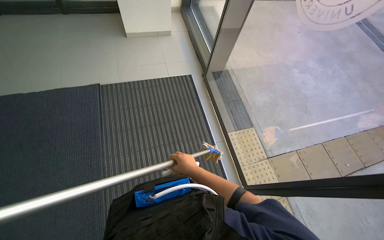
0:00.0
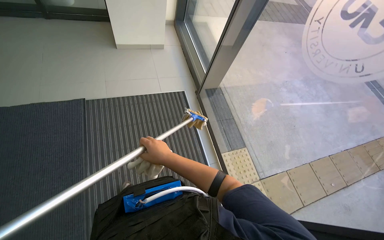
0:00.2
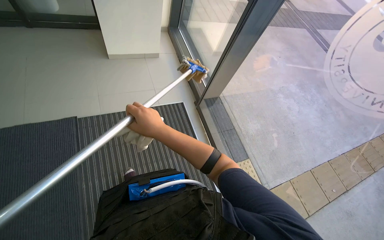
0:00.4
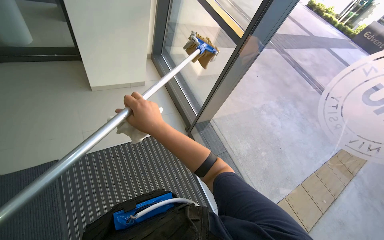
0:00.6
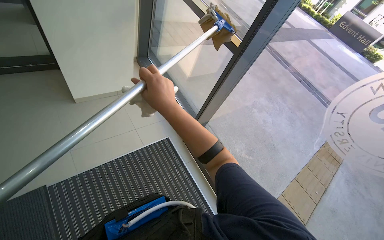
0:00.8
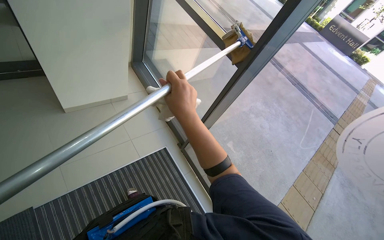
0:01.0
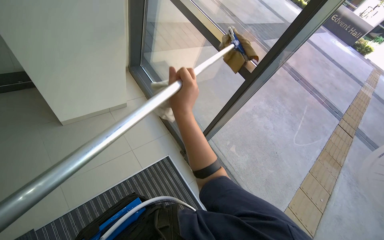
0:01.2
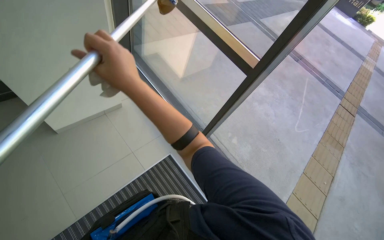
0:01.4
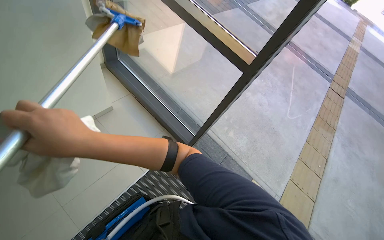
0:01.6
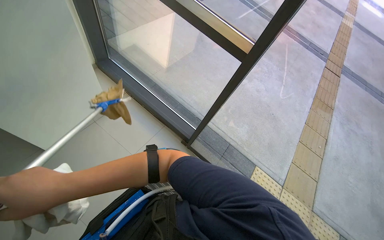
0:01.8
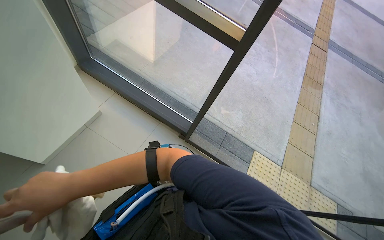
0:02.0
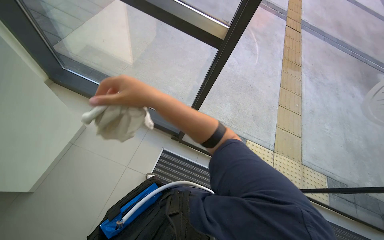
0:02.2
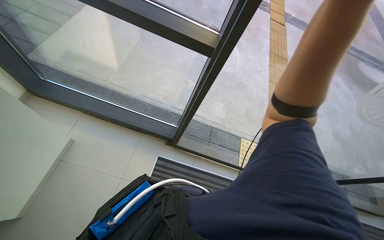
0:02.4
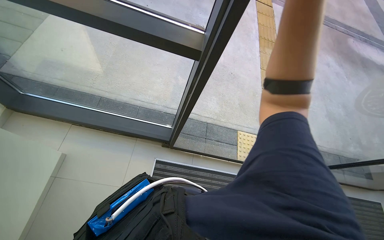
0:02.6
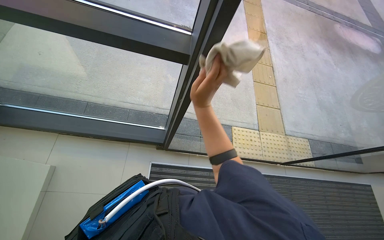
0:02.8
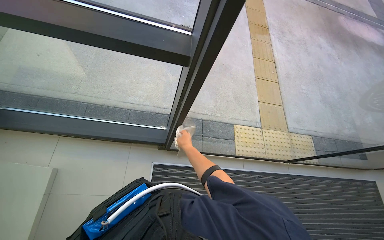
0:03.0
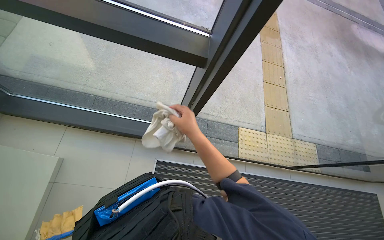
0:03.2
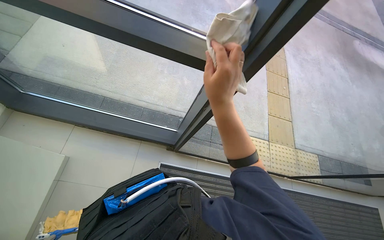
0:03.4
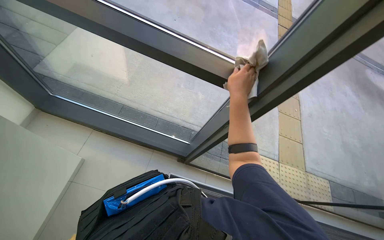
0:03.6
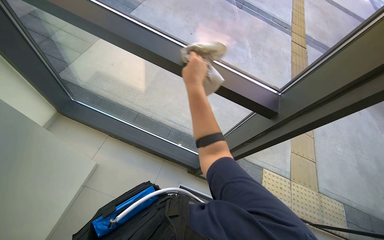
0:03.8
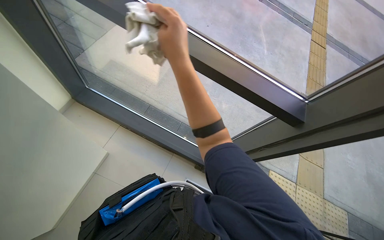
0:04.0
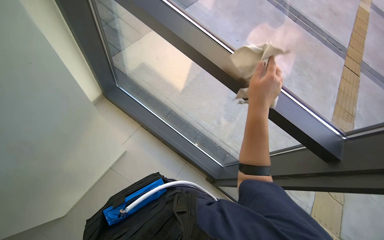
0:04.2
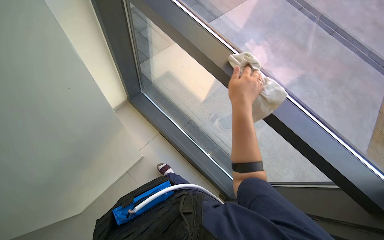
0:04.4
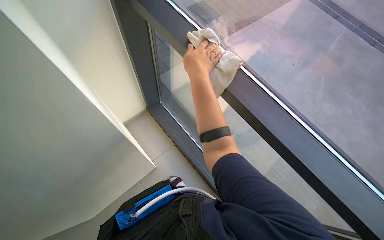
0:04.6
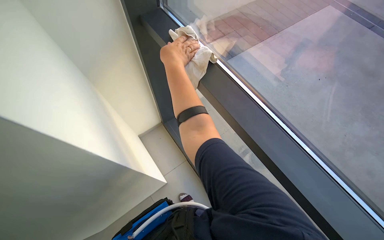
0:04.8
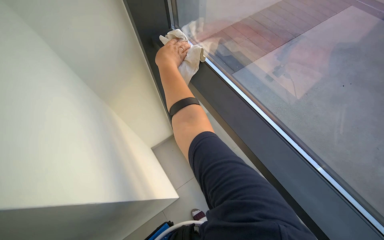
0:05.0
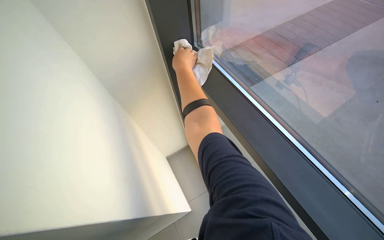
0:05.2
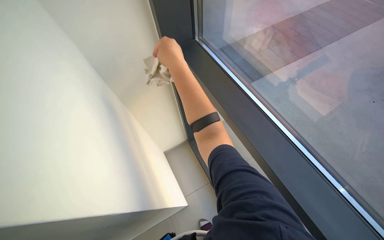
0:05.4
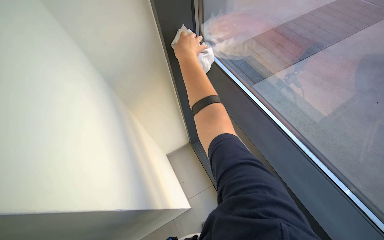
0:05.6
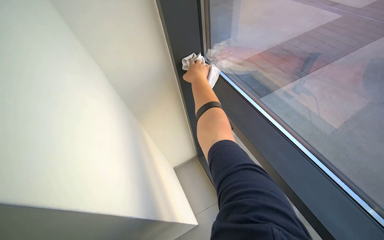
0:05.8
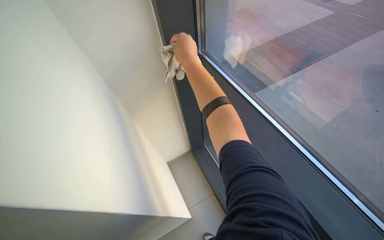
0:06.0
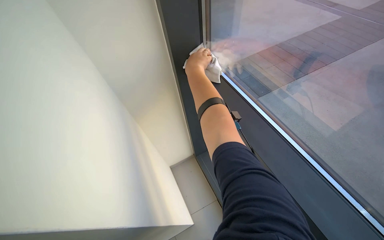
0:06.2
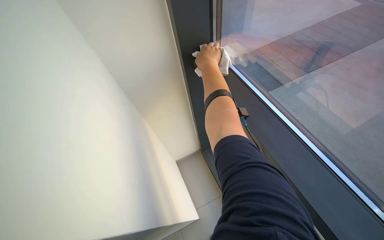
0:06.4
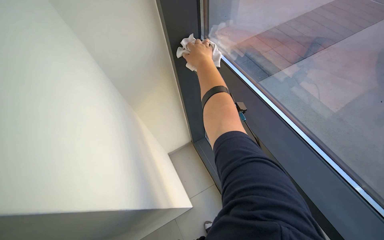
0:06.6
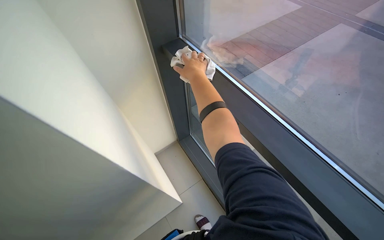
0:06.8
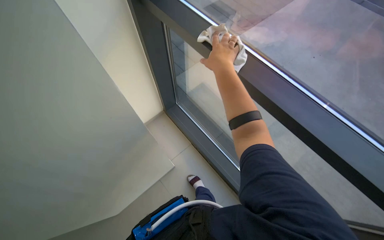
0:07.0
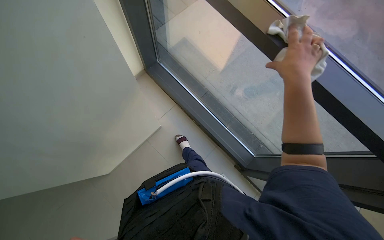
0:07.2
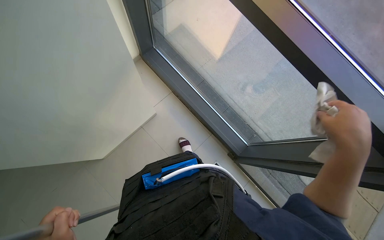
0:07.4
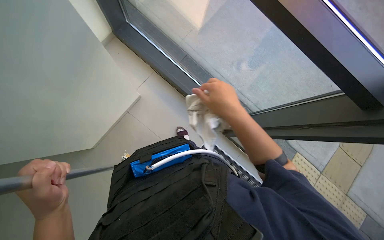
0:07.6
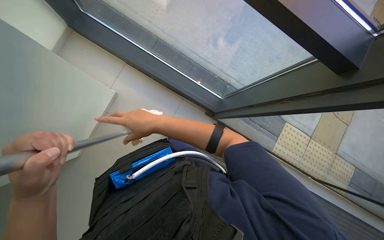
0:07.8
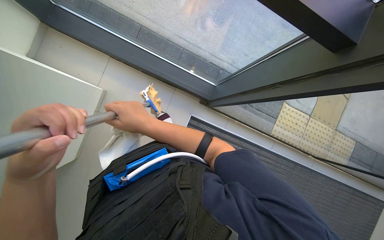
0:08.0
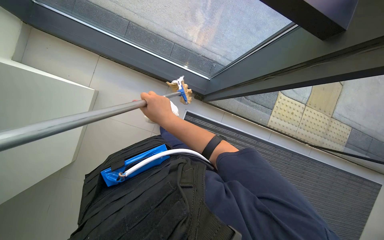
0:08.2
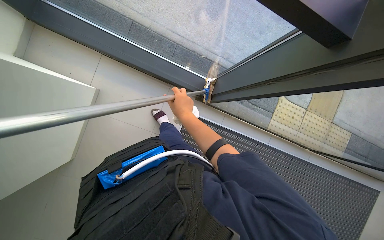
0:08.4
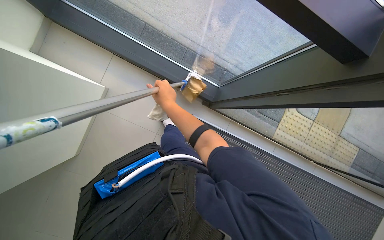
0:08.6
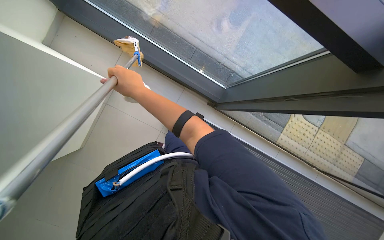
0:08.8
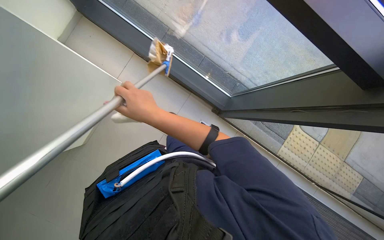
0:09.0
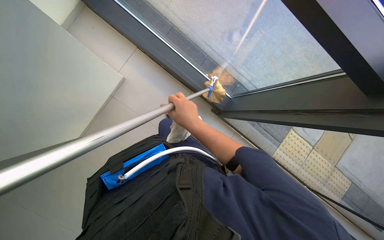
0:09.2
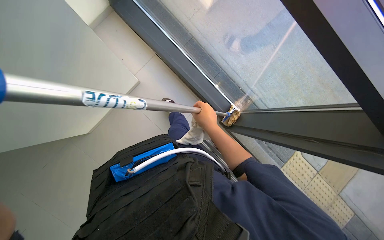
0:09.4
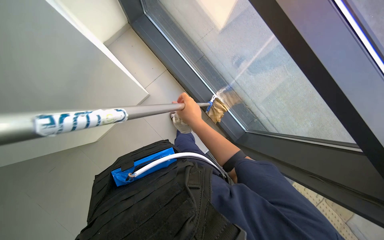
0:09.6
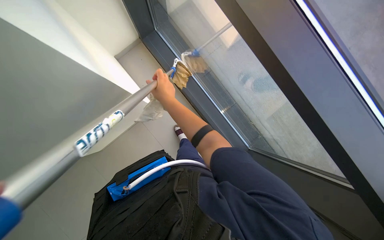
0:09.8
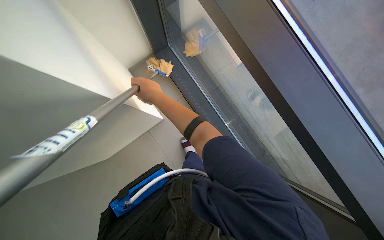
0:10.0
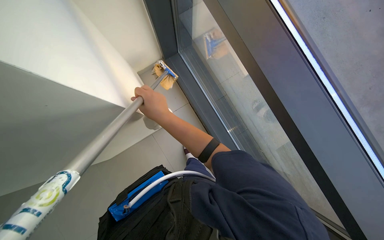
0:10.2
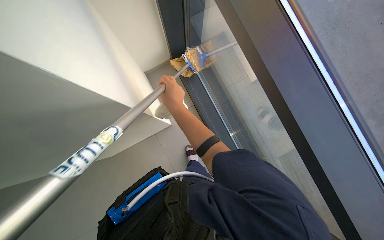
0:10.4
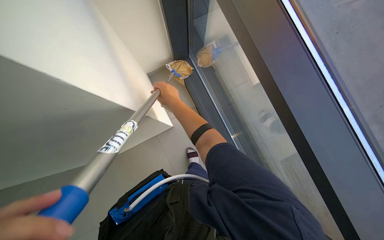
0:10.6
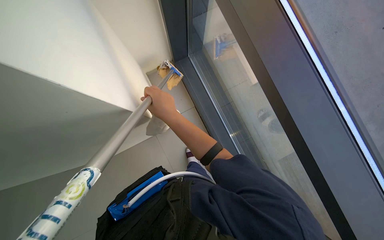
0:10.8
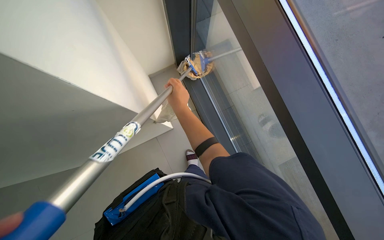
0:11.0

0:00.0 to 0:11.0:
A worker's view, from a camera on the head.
Job: cleaning windows.
The whole recording: Cleaning windows and frames. The worker cleans the windows and frames with a long-handled tool and a cloth.
0:00.0 to 0:01.6: The head travels approximately 40 cm. The head rotates some 30 degrees to the right.
0:01.6 to 0:03.2: The head turns to the right by some 35 degrees. The view tips downward by some 15 degrees.
0:03.2 to 0:04.8: The head rotates some 50 degrees to the left. The view tips upward by some 20 degrees.
0:04.8 to 0:06.2: The camera sweeps to the left, by some 15 degrees. The wearer looks roughly 20 degrees further upward. The right hand moves nearer and farther over about 10 cm, changing direction 2 times.
0:09.4 to 0:11.0: The right hand heads up the picture and to the left, covering some 30 cm.

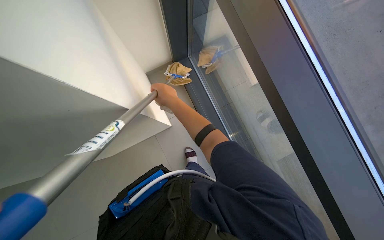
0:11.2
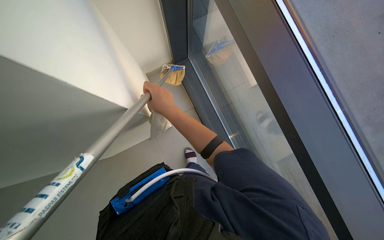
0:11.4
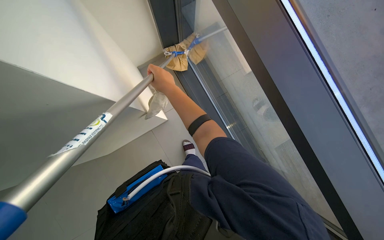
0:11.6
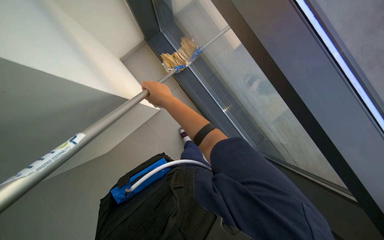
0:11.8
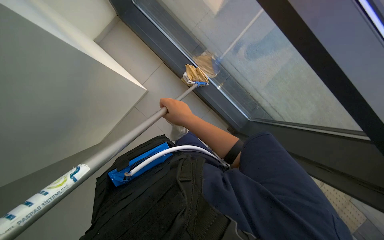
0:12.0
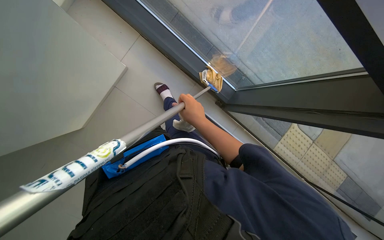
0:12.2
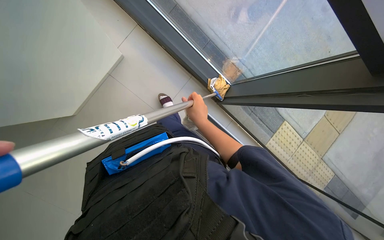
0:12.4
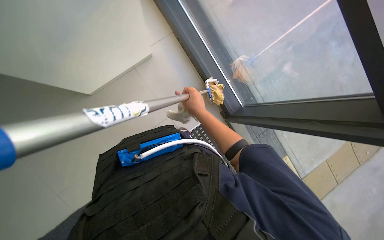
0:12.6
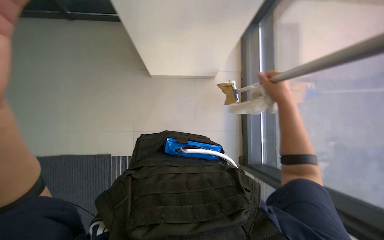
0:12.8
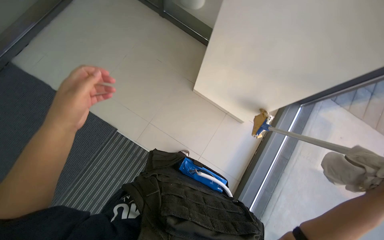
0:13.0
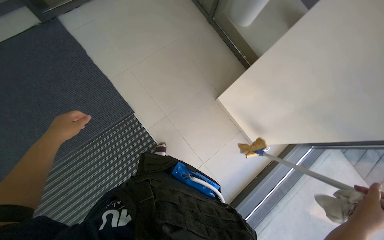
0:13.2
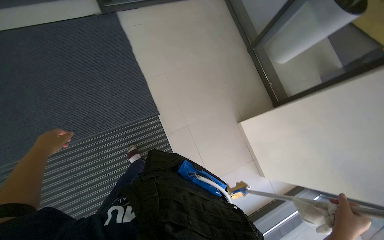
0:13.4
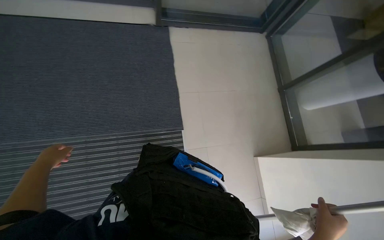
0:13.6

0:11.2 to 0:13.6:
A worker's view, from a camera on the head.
Job: cleaning windows.
The whole recording: Cleaning windows and frames. The worker cleans the windows and frames with a long-handled tool and a cloth.
0:11.2 to 0:12.4: The wearer's head swings some 30 degrees to the right. The wearer looks approximately 20 degrees further downward. The right hand travels down the picture and to the right by about 35 cm.
0:12.4 to 0:13.6: The head turns to the left by some 110 degrees. The camera pitches upward, by approximately 30 degrees.

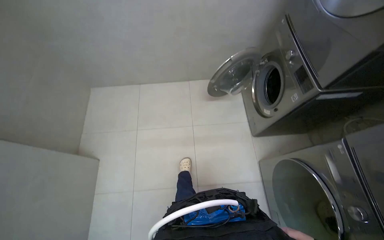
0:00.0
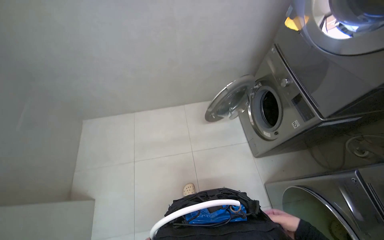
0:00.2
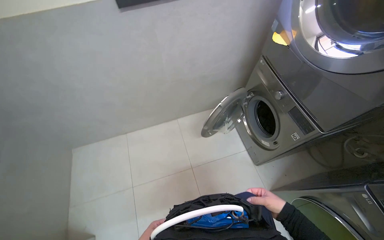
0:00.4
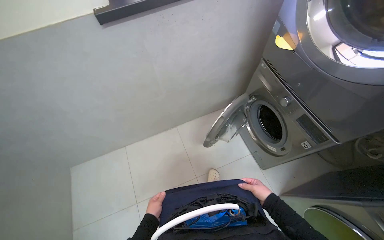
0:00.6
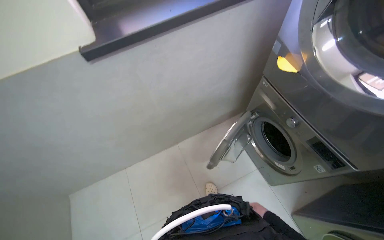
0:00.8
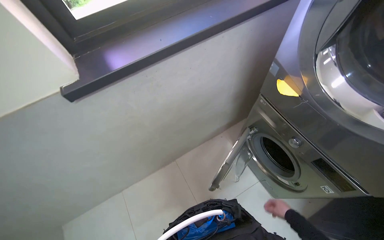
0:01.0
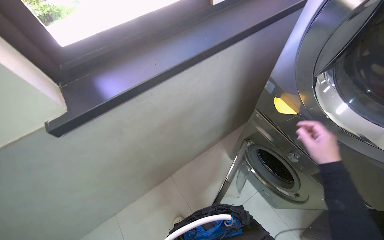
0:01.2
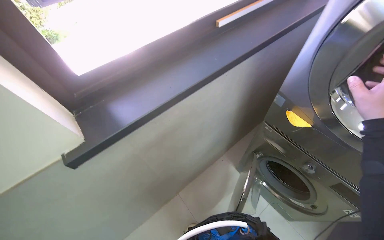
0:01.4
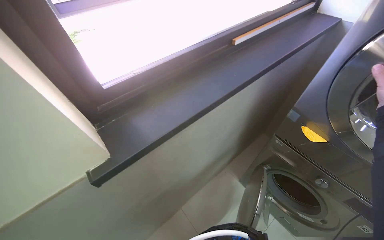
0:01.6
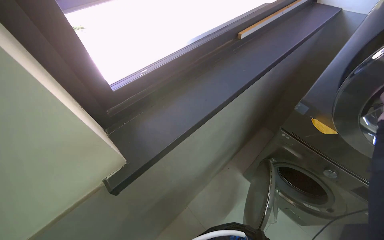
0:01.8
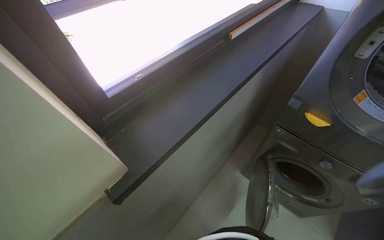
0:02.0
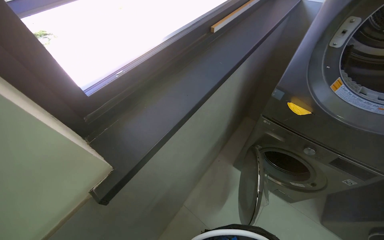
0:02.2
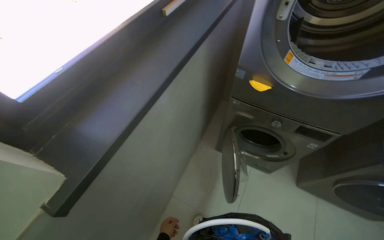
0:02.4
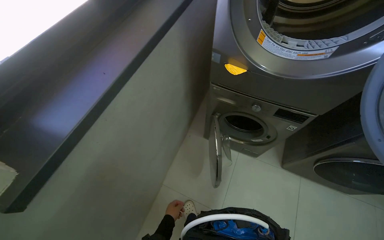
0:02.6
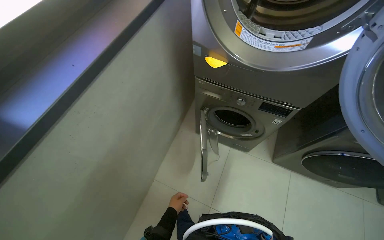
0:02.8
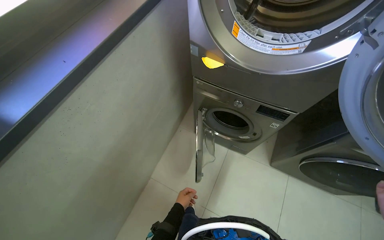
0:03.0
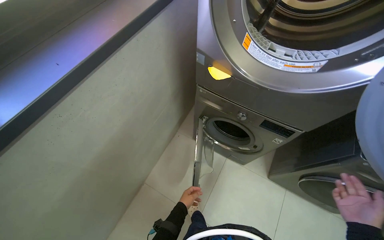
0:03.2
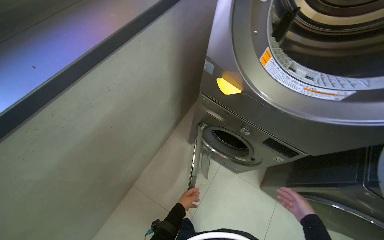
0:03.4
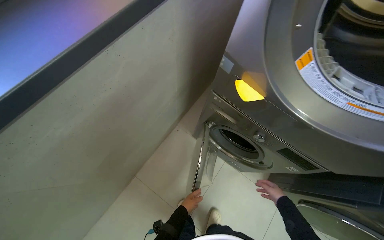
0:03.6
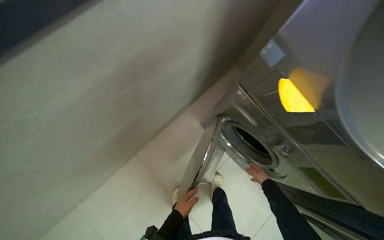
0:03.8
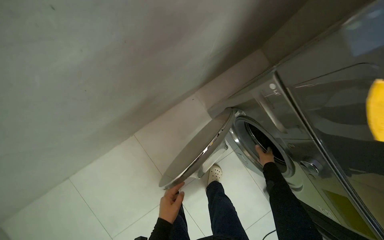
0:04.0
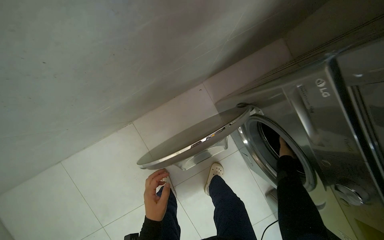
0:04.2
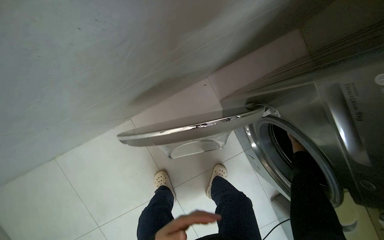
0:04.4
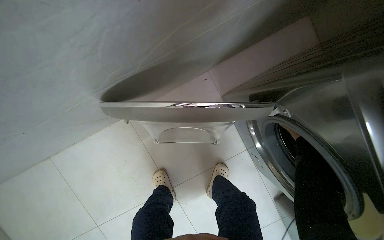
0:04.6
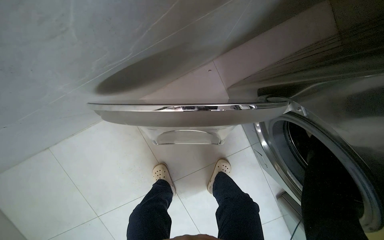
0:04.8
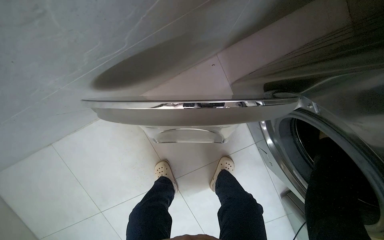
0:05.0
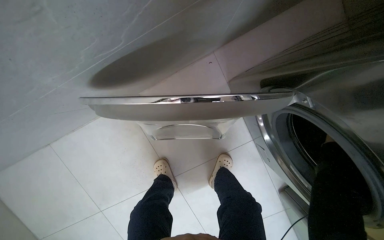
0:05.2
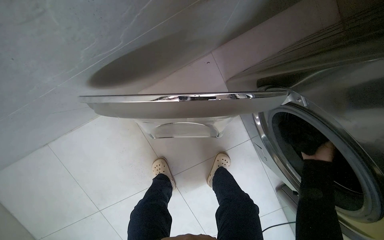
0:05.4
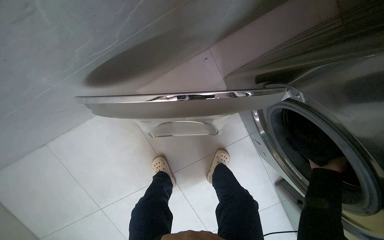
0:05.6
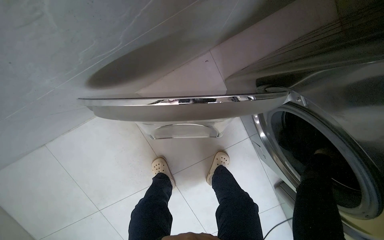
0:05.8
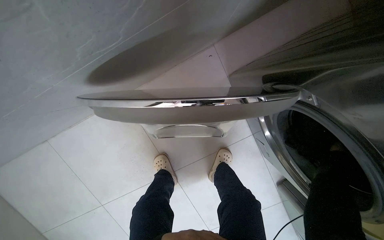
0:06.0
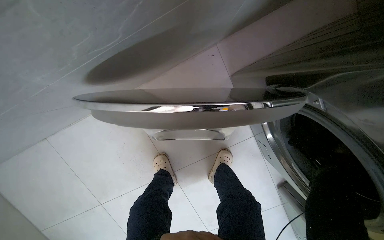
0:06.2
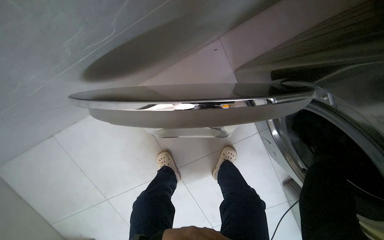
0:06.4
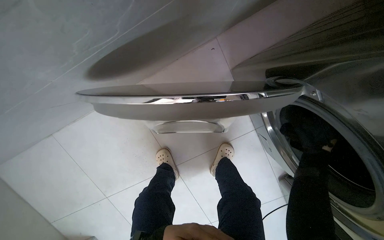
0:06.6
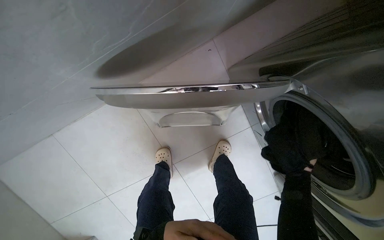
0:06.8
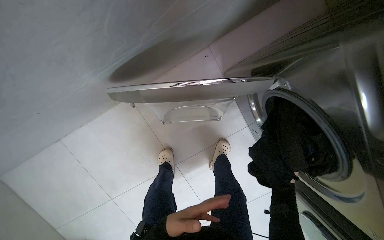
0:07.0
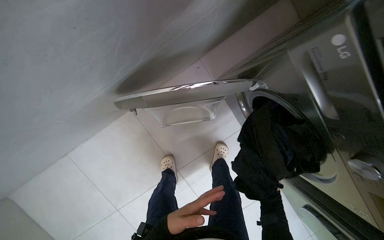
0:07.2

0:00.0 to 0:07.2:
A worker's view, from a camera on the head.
Job: managing laundry.
The whole recording: Loading clothes into dryer and starting cycle. The worker transfers clothes from the washing machine to the dryer, closes the door, and sets the drying program.
0:00.0 to 0:01.4: The head travels approximately 80 cm. The wearer looks roughly 35 degrees further to the right. The view tips upward by approximately 15 degrees.
0:01.4 to 0:02.8: The head rotates roughly 30 degrees to the right.
0:02.8 to 0:04.4: The camera is carried approximately 60 cm. The camera pitches downward, by some 25 degrees. The scene turns about 40 degrees clockwise in the picture.
